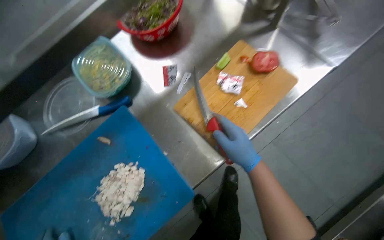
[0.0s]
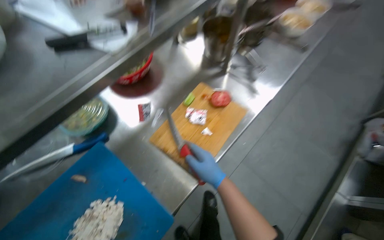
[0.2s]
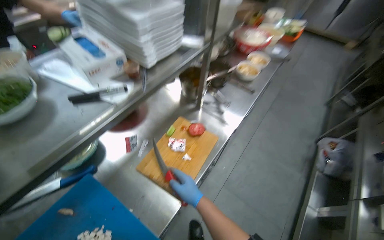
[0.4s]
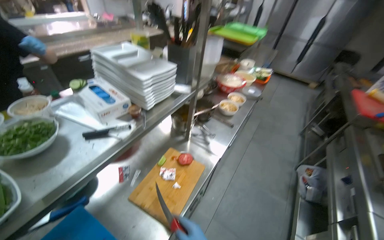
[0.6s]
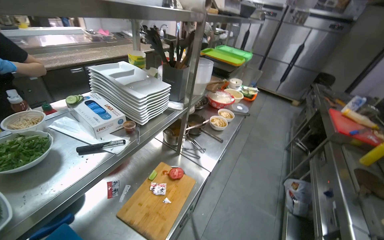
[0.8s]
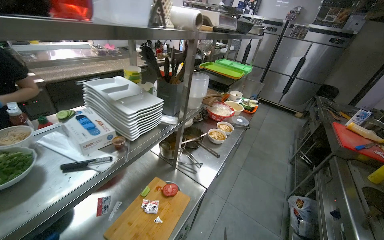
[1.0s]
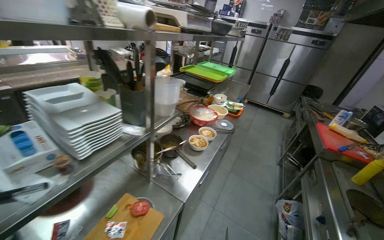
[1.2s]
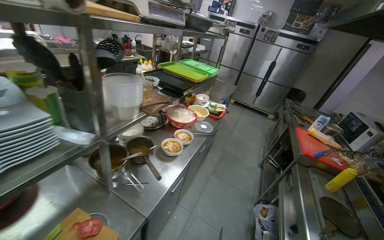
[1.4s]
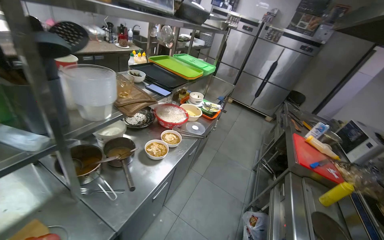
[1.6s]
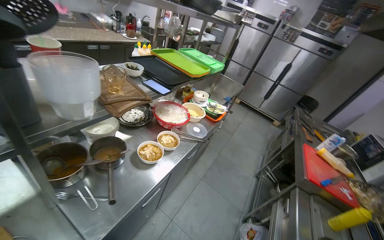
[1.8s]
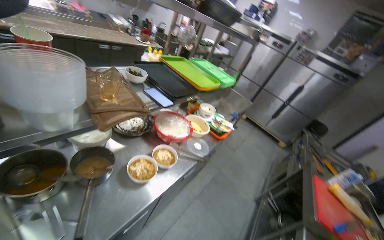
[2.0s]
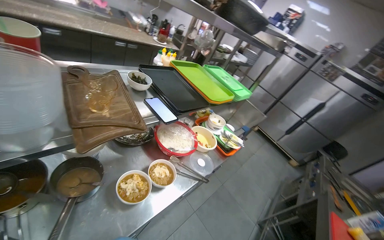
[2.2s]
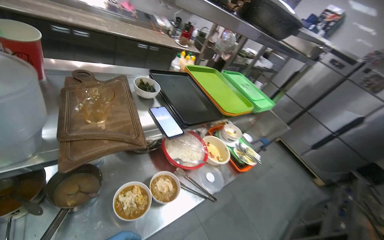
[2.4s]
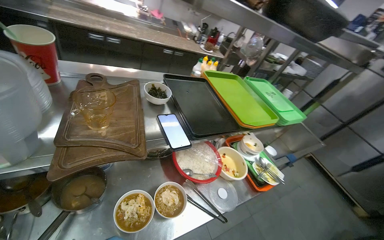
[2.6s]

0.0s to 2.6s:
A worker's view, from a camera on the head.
Job: preparing food.
The whole recording: Placing prepared meal into white dish. The worker places the prepared meal into a white dish.
0.0s to 1.2s: The camera is aimed approximately 25 degrees further to the right. The camera pitches upward, by some 45 degrees.
1.2s to 2.6s: The camera is carried roughly 80 cm. The wearer's head swings about 35 degrees to the left.

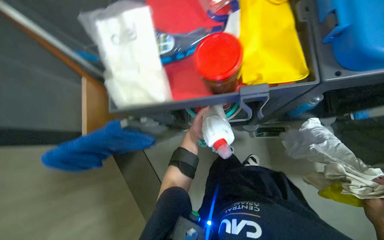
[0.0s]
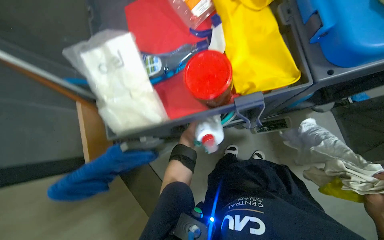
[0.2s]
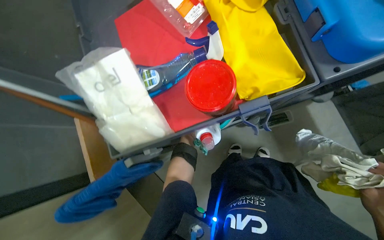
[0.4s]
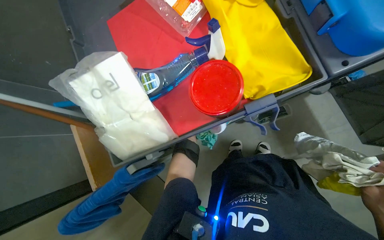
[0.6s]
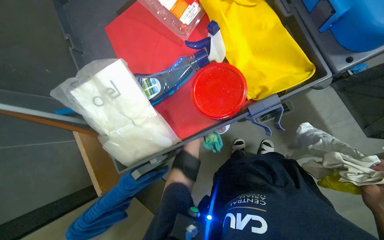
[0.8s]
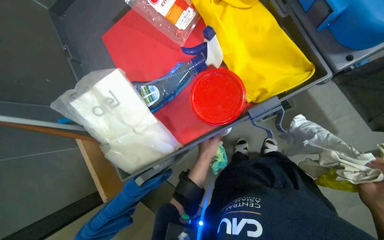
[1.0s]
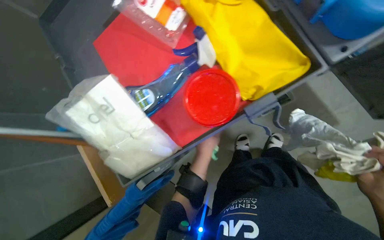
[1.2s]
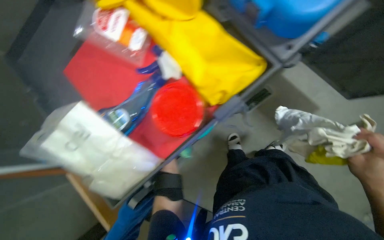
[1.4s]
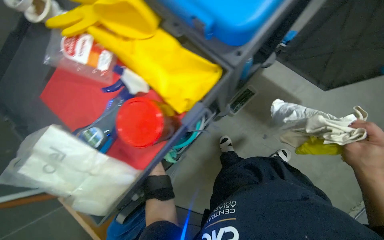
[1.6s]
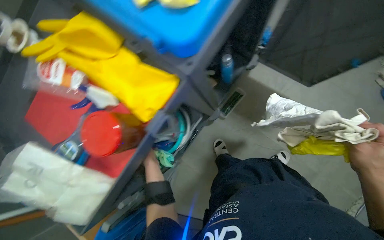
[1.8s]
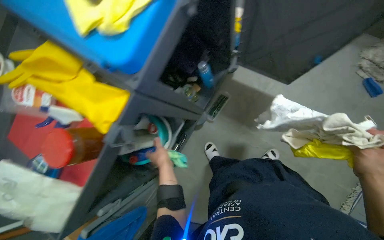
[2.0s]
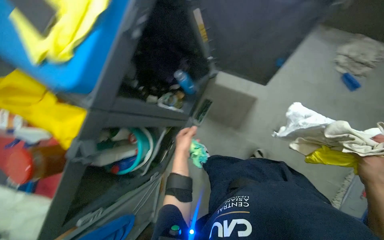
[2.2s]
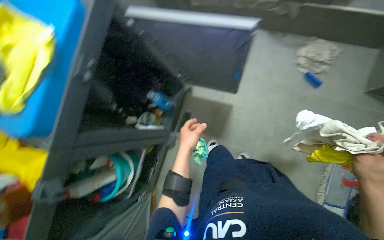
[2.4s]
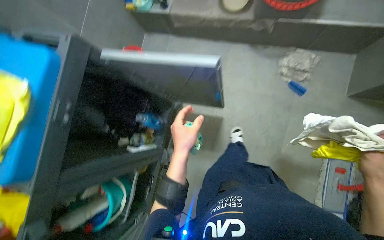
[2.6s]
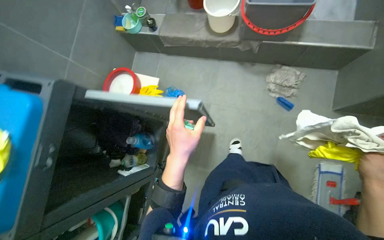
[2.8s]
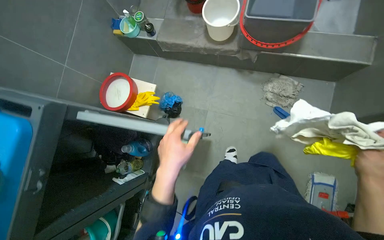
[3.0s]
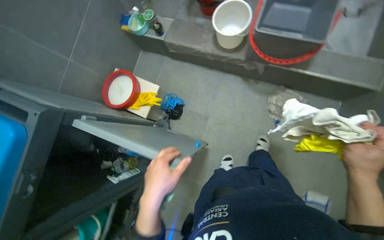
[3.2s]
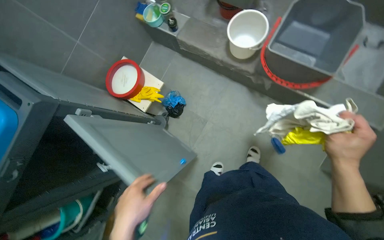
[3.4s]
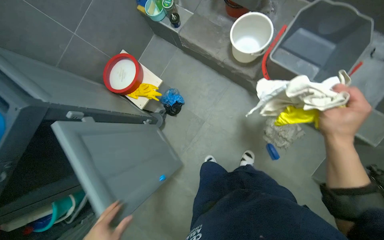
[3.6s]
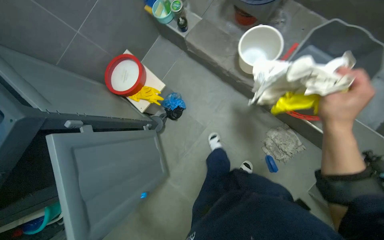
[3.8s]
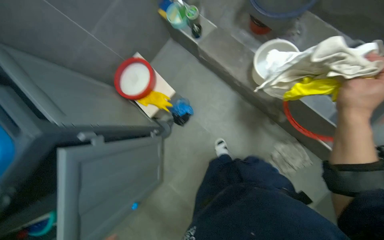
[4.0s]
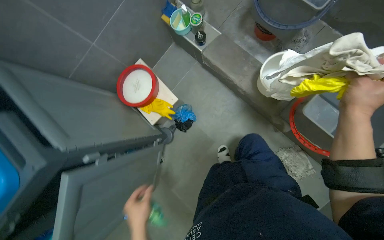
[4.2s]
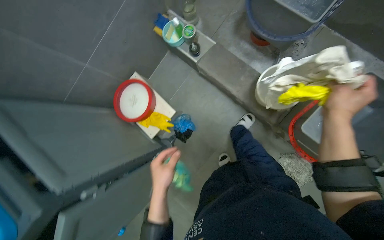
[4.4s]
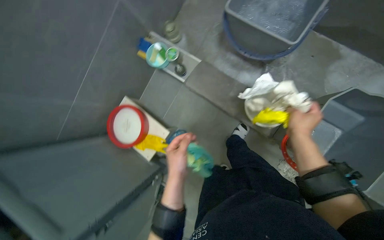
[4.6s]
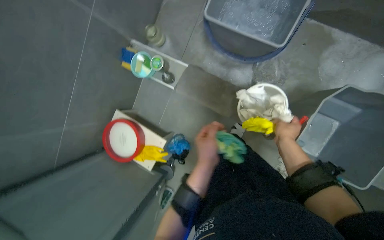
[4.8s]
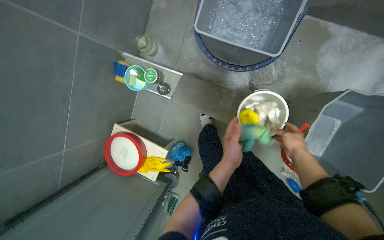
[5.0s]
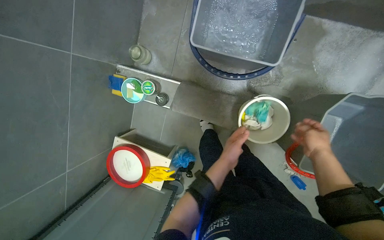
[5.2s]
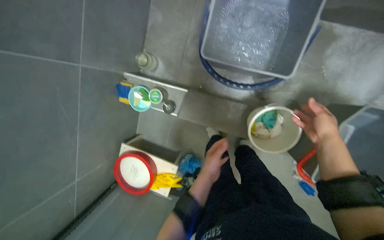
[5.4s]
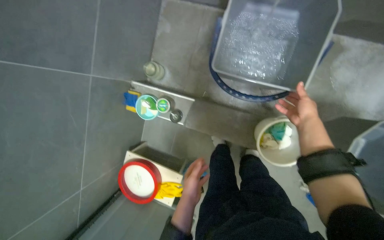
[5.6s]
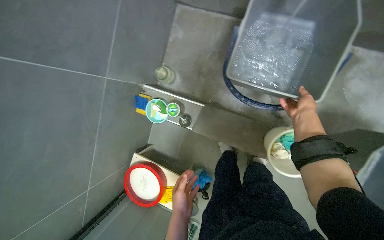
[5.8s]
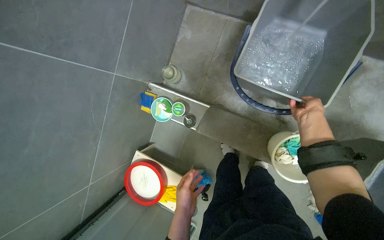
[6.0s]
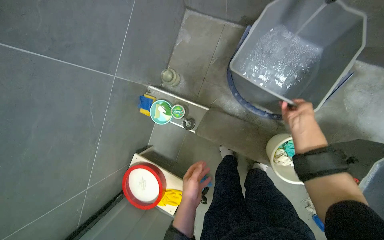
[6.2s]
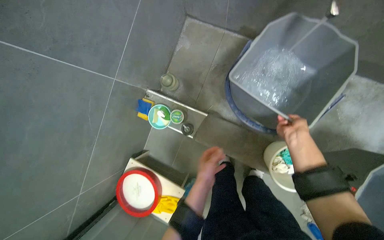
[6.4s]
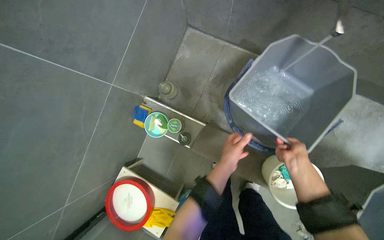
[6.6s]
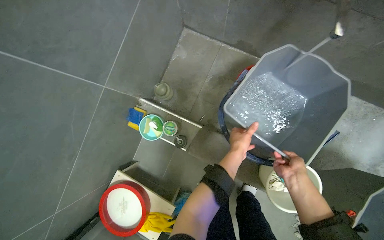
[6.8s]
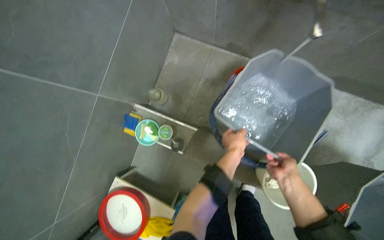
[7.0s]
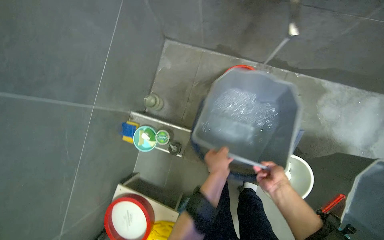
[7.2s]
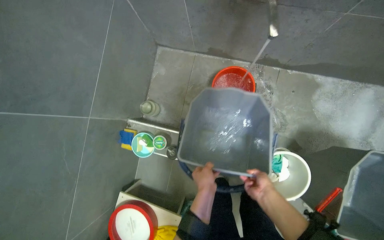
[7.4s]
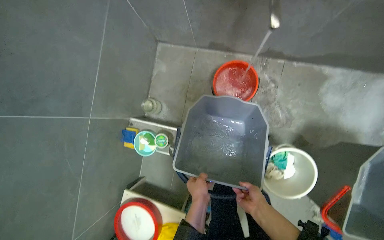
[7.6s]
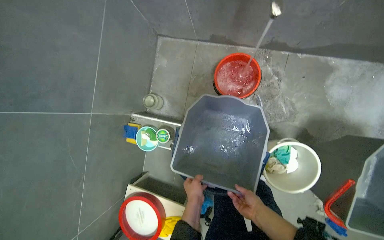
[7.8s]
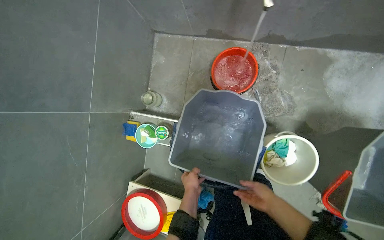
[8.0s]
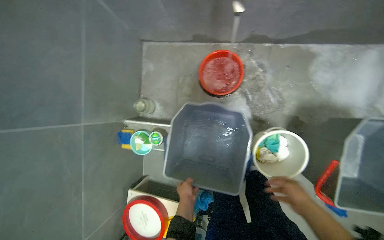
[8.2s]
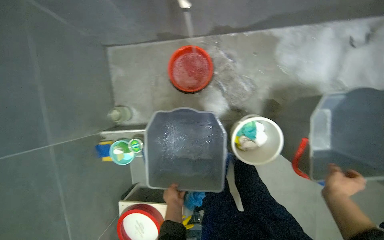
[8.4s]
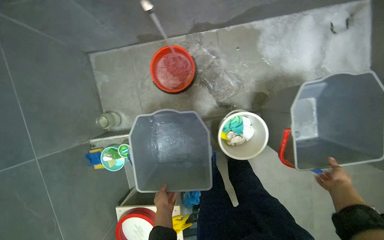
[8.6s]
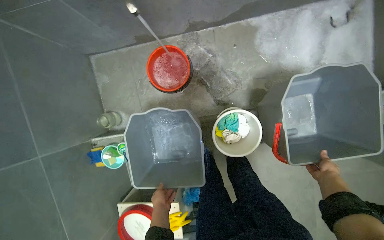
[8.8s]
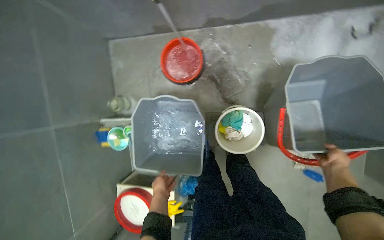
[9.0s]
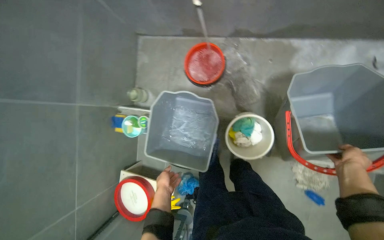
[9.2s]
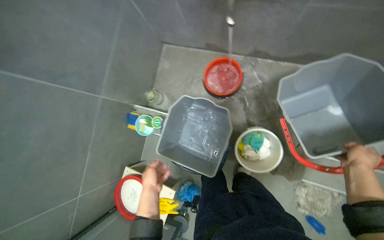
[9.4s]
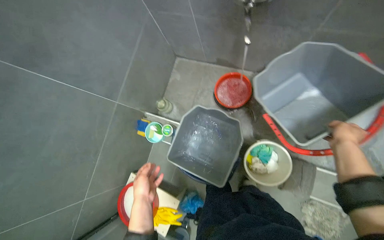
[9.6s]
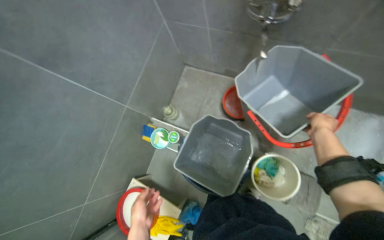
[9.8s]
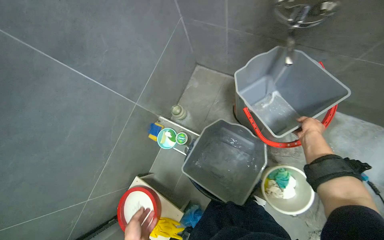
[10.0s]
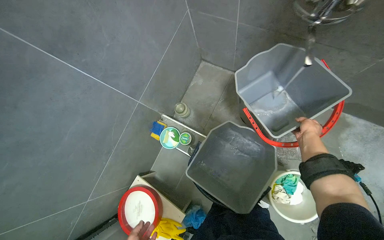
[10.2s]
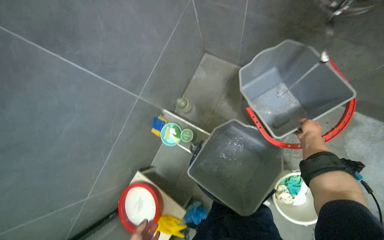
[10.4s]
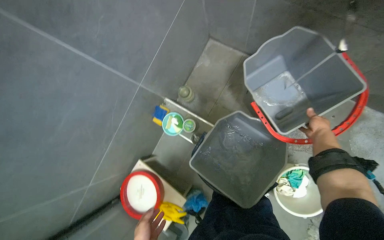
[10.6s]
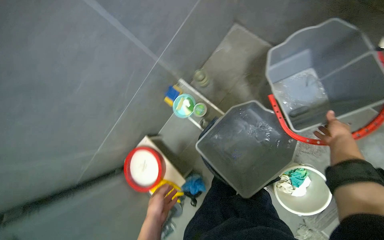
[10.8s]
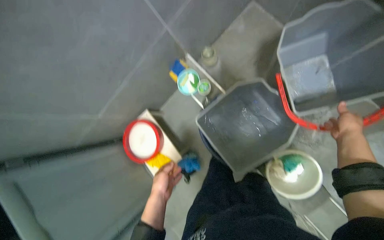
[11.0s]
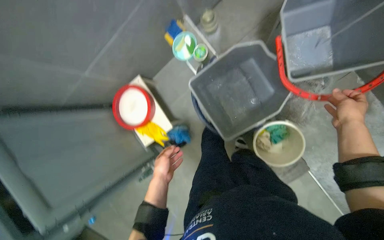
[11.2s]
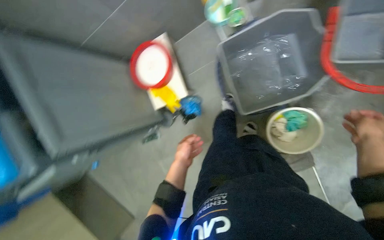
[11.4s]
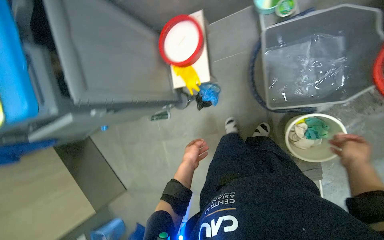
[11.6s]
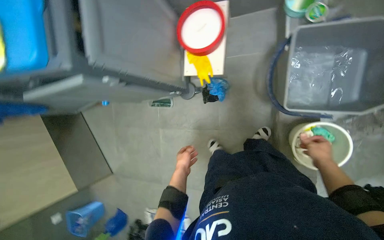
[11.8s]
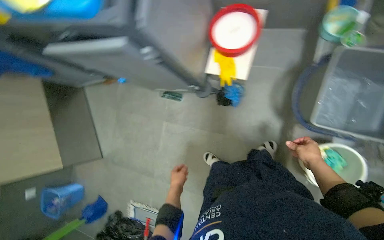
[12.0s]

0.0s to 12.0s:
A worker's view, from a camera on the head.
Job: preparing cleaning supplies.
The whole recording: Organizing and preparing cleaning supplies. The worker organizes items on the cleaning cart, fills buckets with water, and puts on yellow gloves.
0.0s to 1.6s: The scene turns about 45 degrees counterclockwise in the picture.
1.6s to 3.0s: The head travels about 70 cm. The camera pitches upward, by about 10 degrees. The scene turns about 25 degrees counterclockwise in the picture.
3.0s to 4.4s: The head travels roughly 50 cm.
4.4s to 6.0s: The camera is carried roughly 50 cm.
6.0s to 7.6s: The left hand moves to the right, some 10 cm, and goes up the picture and returns, some 25 cm each way, while the right hand moves down the picture, to the left and nearer to the camera, roughly 25 cm.
7.6s to 9.0s: The right hand goes approximately 50 cm to the right.
9.0s to 10.4s: The scene turns approximately 30 degrees clockwise in the picture.
10.4s to 12.0s: The camera is carried about 60 cm. The wearer looks approximately 30 degrees further downward. The scene rotates clockwise by roughly 70 degrees.

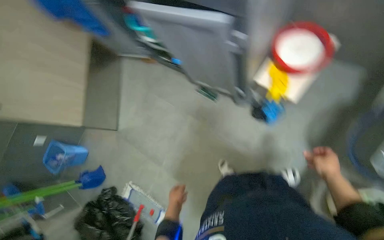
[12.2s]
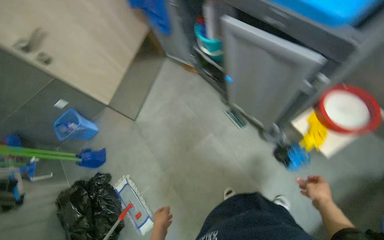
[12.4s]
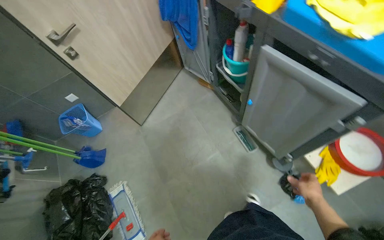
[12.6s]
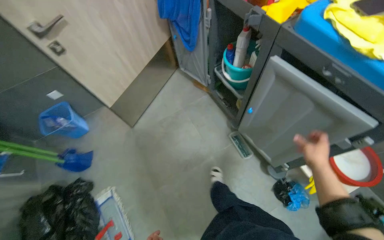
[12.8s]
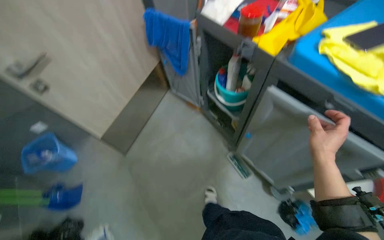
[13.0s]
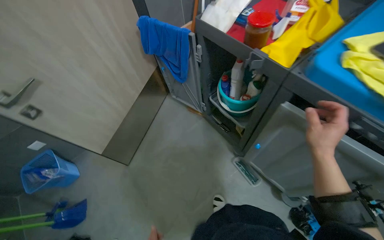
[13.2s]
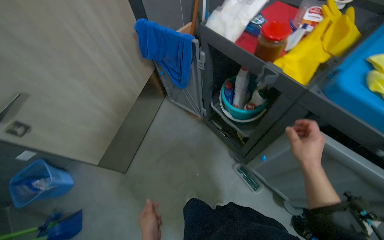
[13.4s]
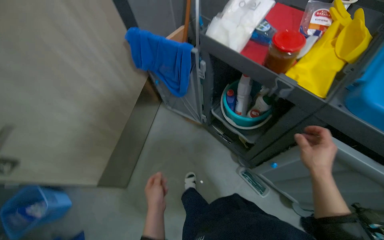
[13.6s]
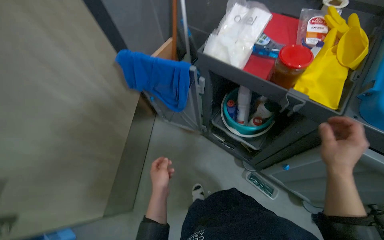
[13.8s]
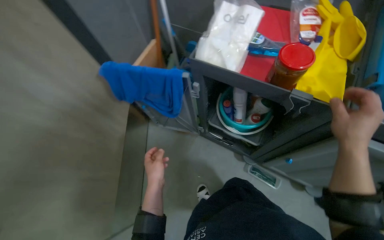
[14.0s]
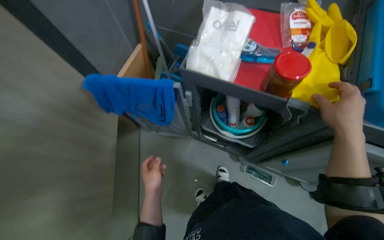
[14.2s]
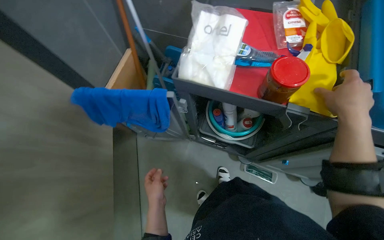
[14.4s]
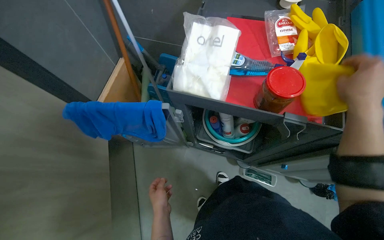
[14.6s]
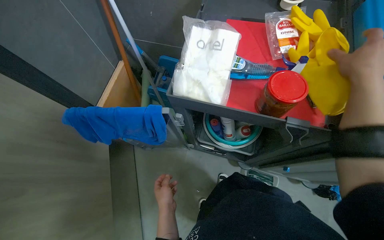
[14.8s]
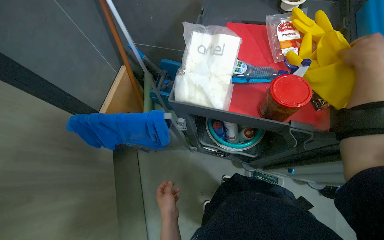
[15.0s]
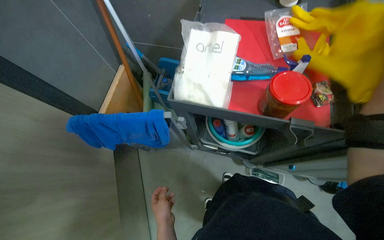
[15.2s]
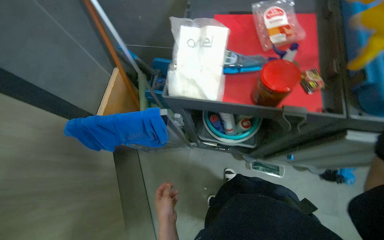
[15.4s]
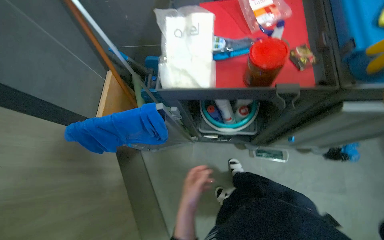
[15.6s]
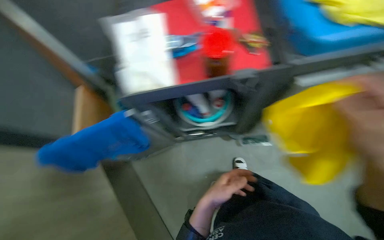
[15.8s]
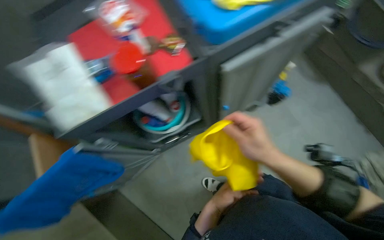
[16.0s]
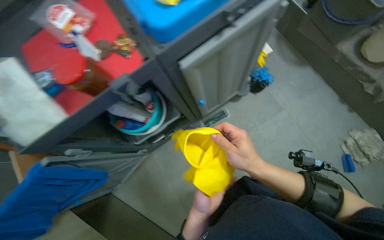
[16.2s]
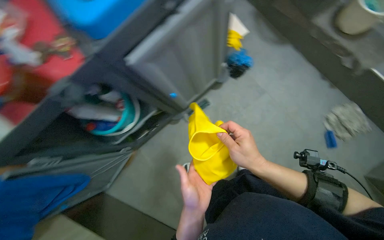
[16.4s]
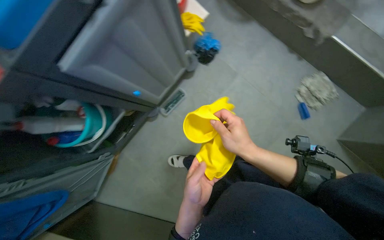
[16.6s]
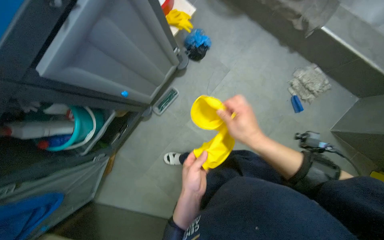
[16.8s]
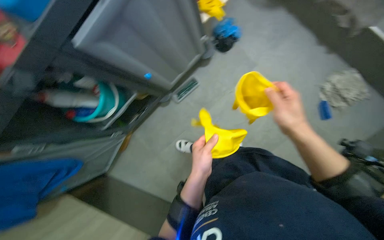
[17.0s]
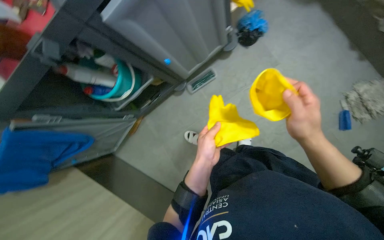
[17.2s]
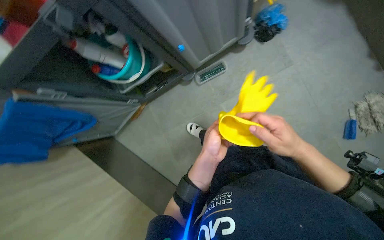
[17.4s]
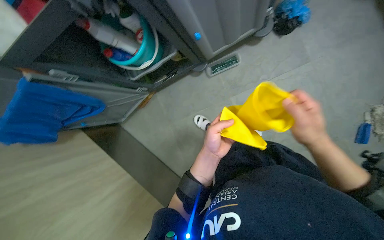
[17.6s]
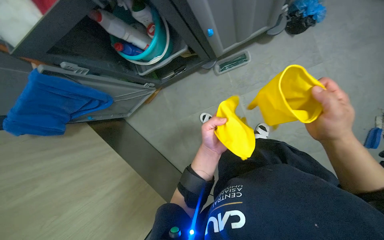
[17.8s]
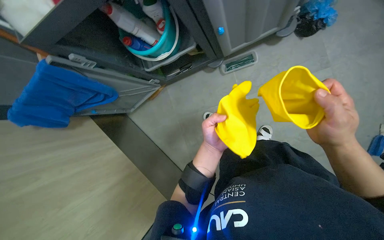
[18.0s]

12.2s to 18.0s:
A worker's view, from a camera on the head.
Job: preparing cleaning supplies.
The whole recording: Organizing and preparing cleaning supplies. The worker organizes items on the cleaning cart, fills buckets with water, and puts on yellow gloves.
12.2s to 13.6s: The camera is carried roughly 70 cm.
13.6s to 15.0s: The head rotates about 30 degrees to the right.
15.0s to 16.6s: The camera travels approximately 60 cm. The head rotates some 65 degrees to the right.
16.6s to 18.0s: The view tilts some 15 degrees downward. The scene rotates clockwise by some 30 degrees. The left hand is displaced farther from the camera by about 10 cm.
